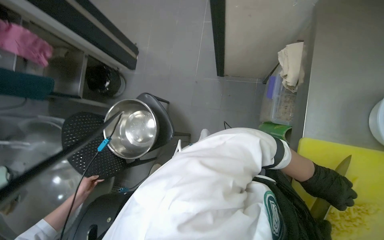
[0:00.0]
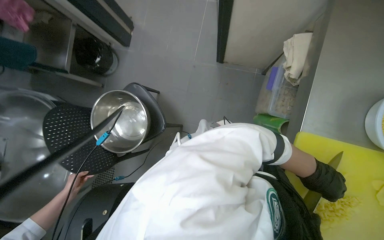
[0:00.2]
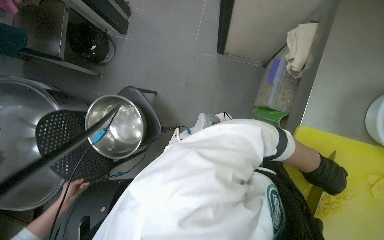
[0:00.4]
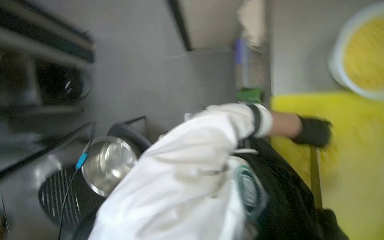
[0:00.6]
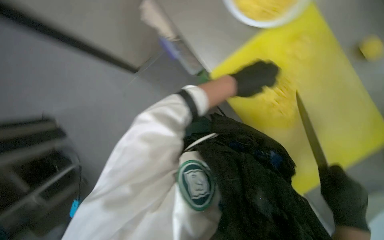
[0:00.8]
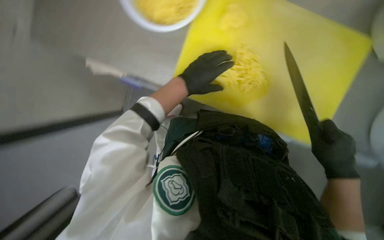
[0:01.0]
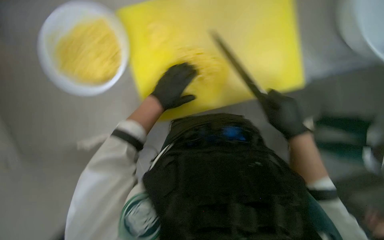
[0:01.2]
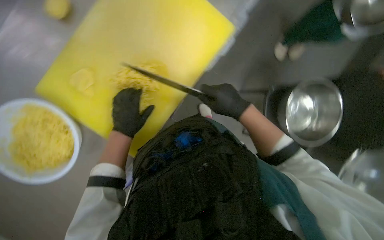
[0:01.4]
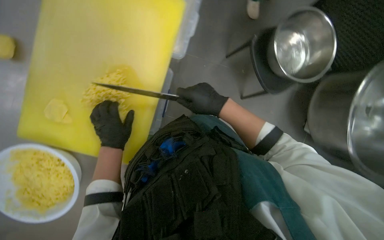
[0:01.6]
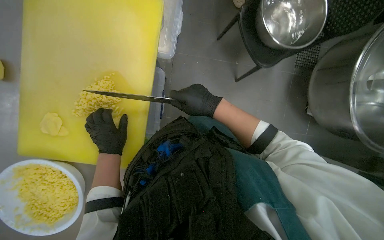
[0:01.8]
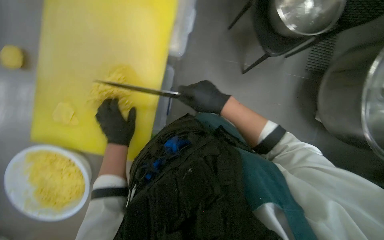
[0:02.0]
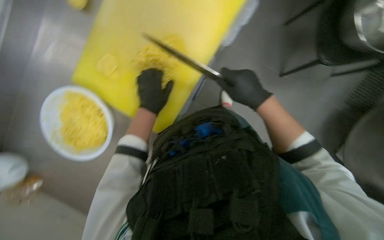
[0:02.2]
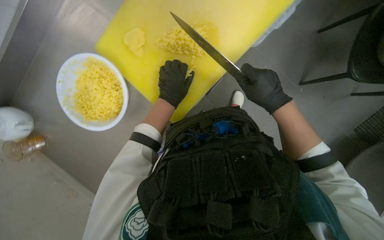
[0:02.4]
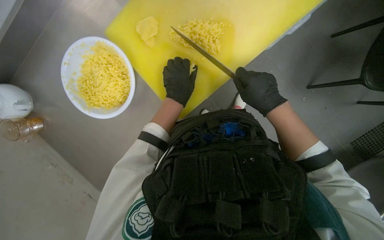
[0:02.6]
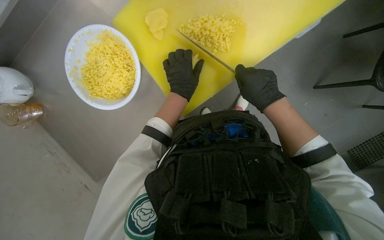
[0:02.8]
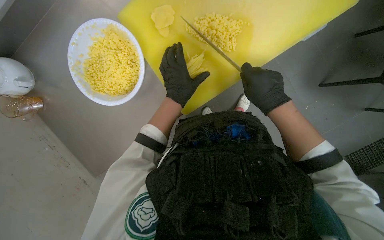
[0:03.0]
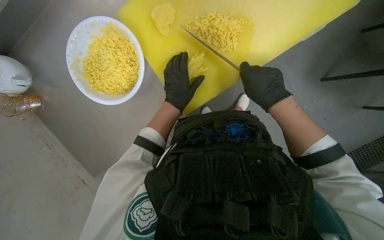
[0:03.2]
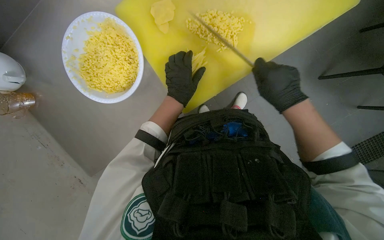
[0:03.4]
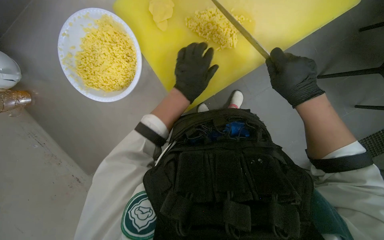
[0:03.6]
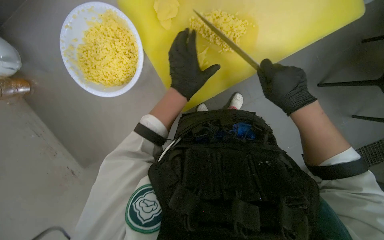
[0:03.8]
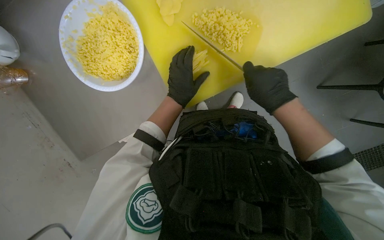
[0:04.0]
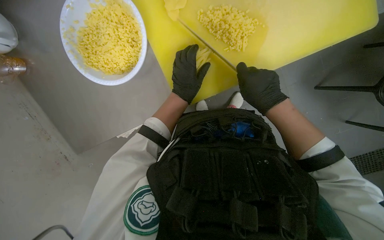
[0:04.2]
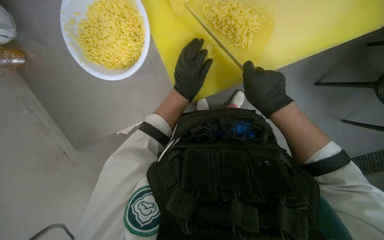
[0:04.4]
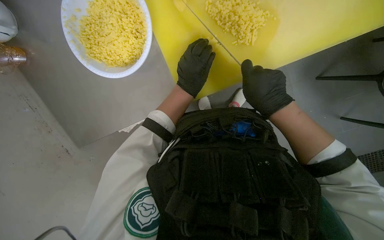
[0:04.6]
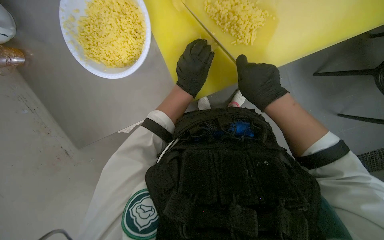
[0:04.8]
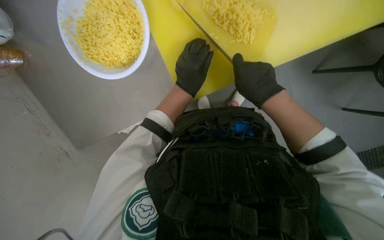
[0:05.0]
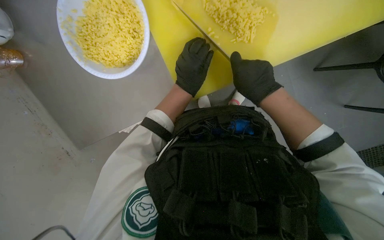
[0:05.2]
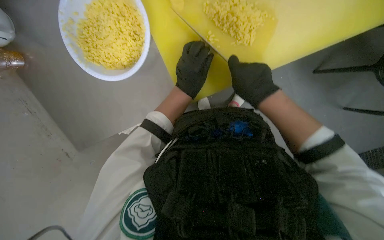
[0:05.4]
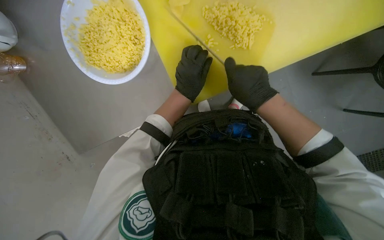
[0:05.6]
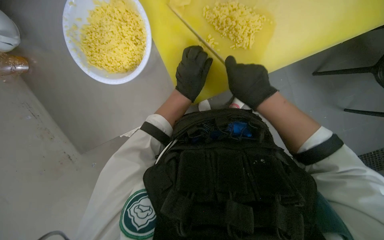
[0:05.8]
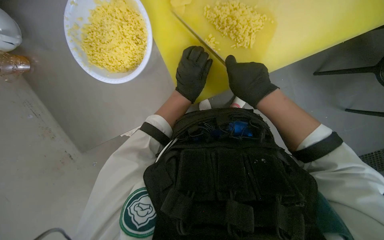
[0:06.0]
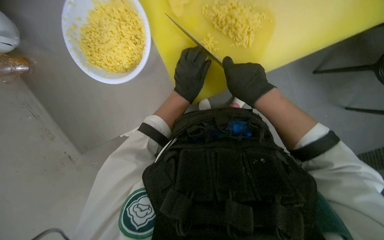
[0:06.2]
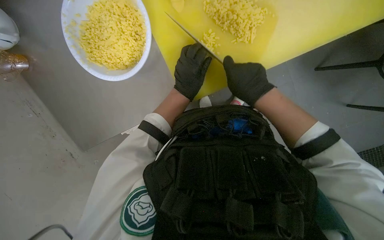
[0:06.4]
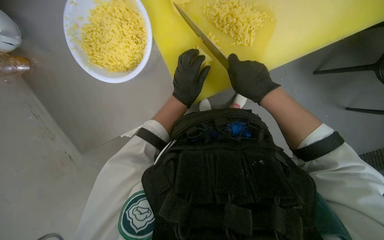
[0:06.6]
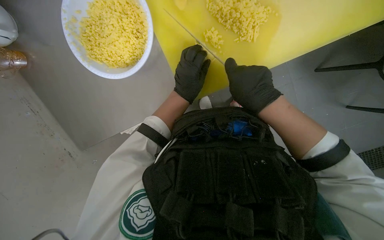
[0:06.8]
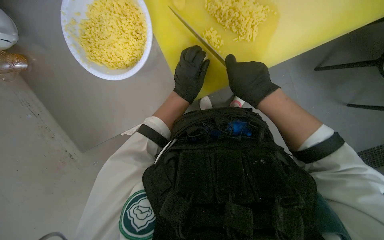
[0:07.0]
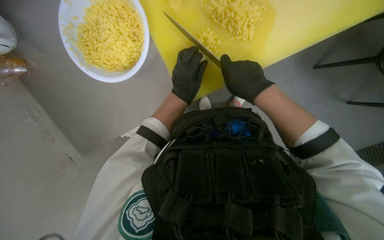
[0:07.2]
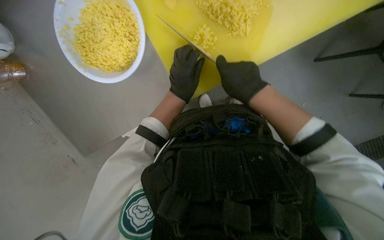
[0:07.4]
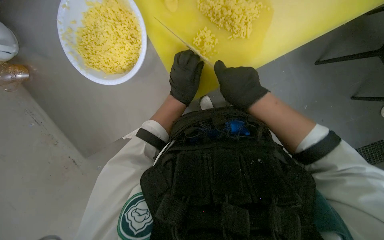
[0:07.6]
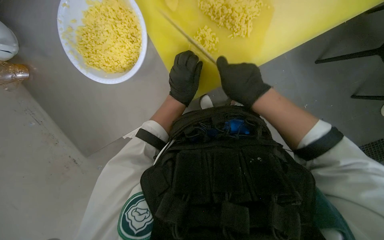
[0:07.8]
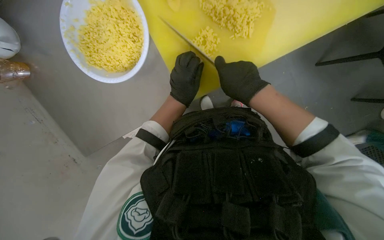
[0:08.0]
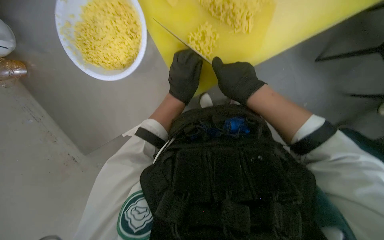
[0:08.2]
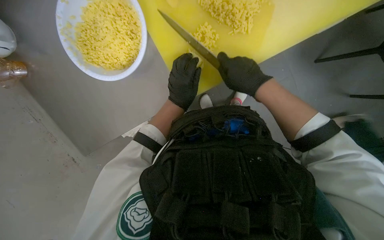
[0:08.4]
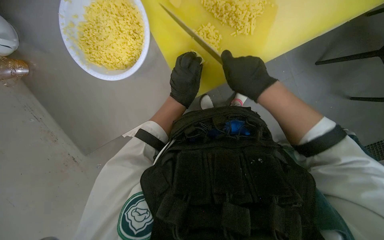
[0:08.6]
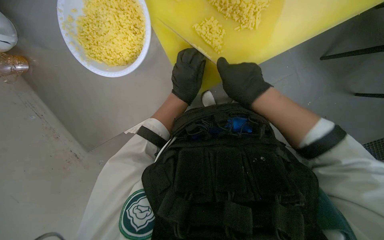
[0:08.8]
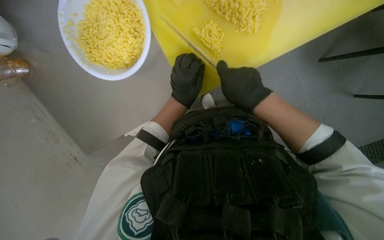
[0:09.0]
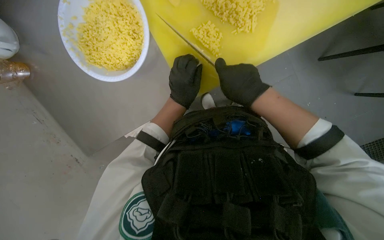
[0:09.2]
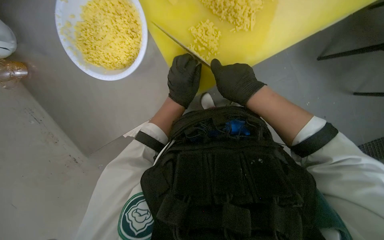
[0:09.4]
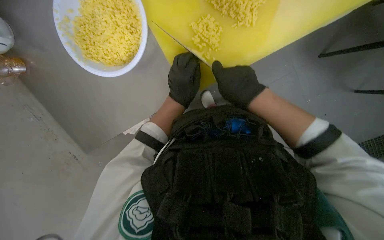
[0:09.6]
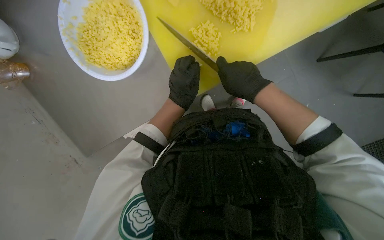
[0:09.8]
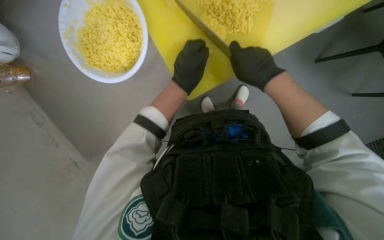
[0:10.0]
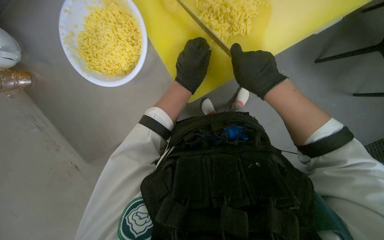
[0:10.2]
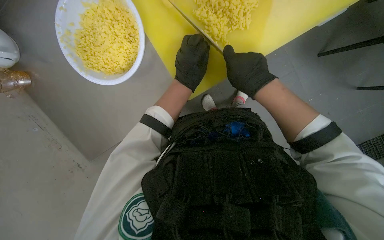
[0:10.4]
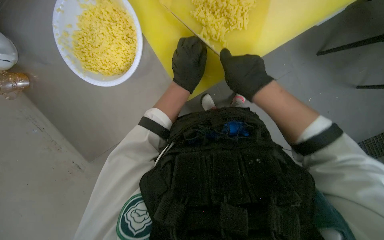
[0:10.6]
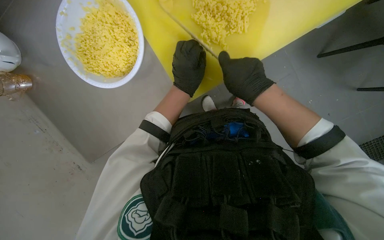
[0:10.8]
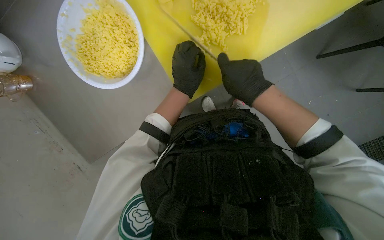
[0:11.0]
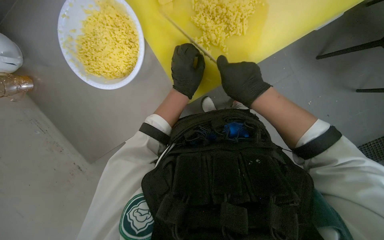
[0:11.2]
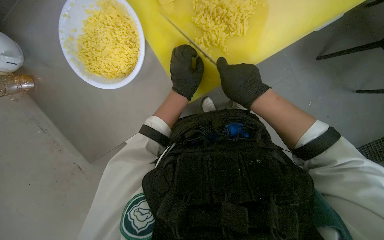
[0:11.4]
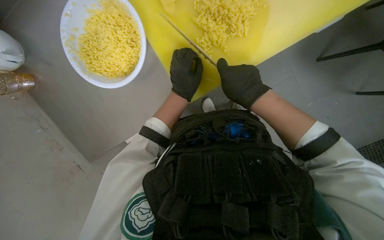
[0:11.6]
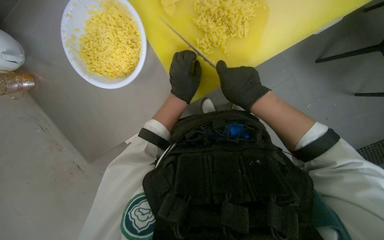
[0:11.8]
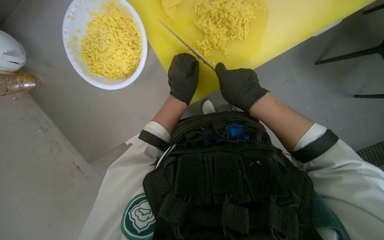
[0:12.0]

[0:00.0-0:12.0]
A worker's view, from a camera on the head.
Job: preparing food.
The whole recording: Slicing and dicing potatoes. The worker slices and dices potatoes on a yellow cutting board, then transfers them to a white bowl.
0:00.0 to 0:01.6: The scene rotates counterclockwise by some 95 degrees.
0:01.6 to 0:03.0: The wearer looks approximately 15 degrees further downward. The scene turns about 40 degrees clockwise in the picture.
0:03.0 to 0:12.0: The hands stay close to where they were, moving slightly.

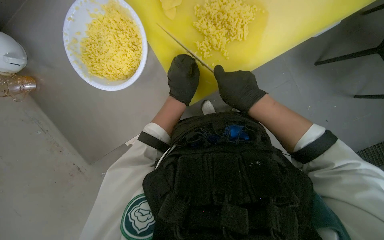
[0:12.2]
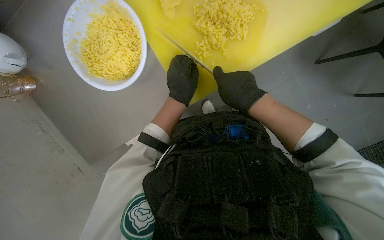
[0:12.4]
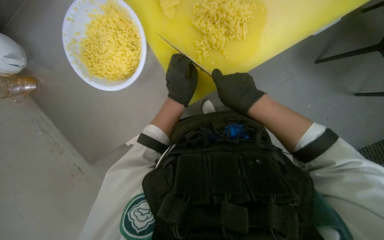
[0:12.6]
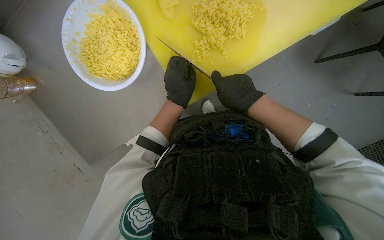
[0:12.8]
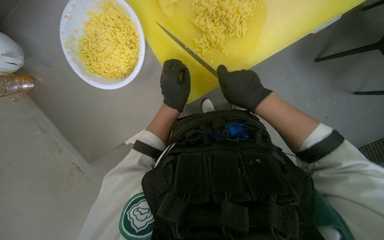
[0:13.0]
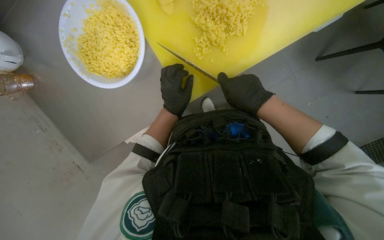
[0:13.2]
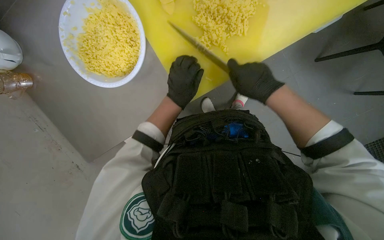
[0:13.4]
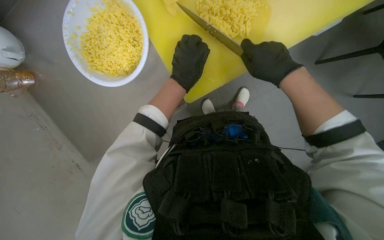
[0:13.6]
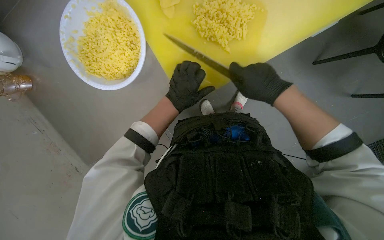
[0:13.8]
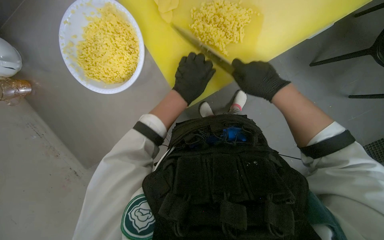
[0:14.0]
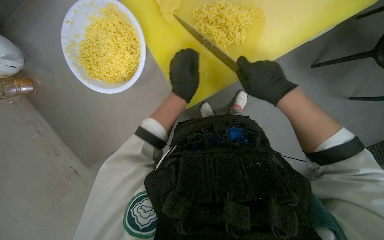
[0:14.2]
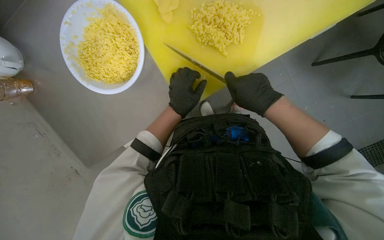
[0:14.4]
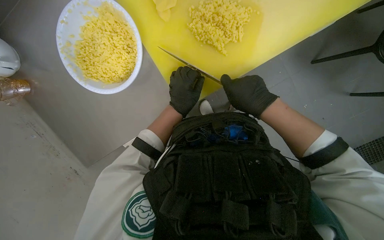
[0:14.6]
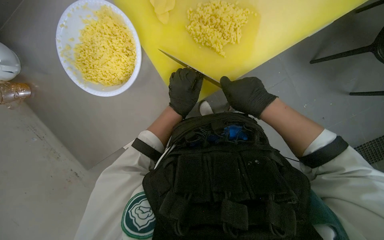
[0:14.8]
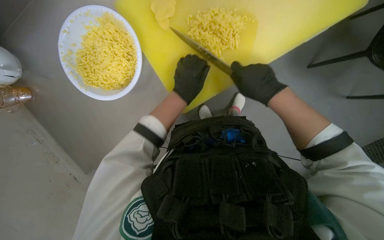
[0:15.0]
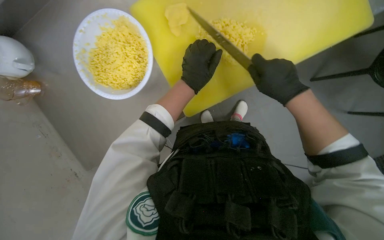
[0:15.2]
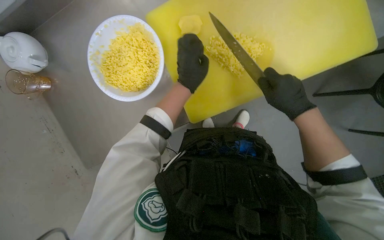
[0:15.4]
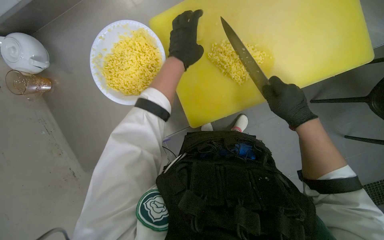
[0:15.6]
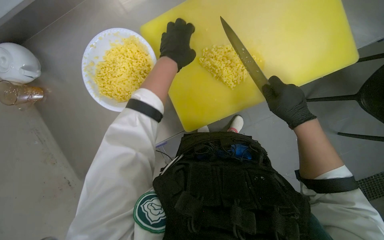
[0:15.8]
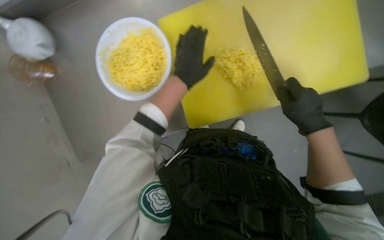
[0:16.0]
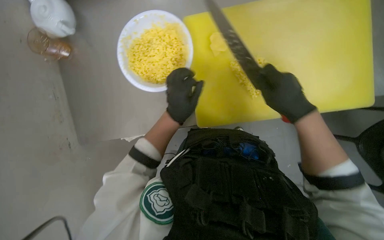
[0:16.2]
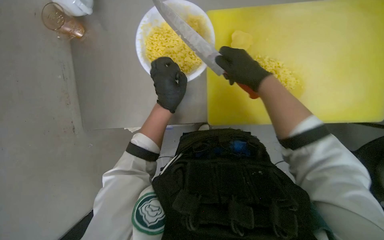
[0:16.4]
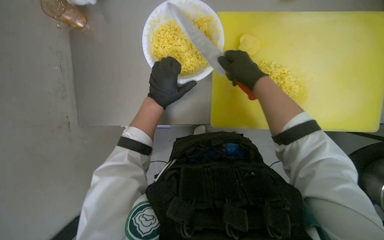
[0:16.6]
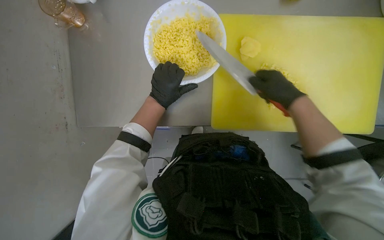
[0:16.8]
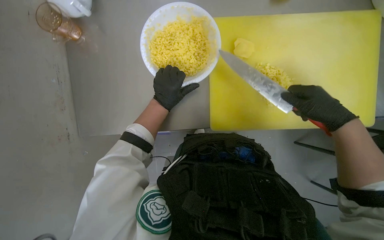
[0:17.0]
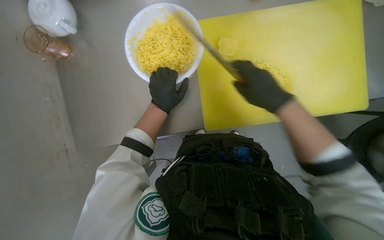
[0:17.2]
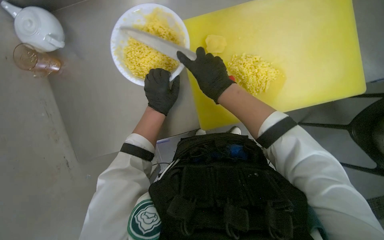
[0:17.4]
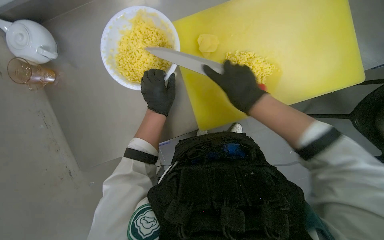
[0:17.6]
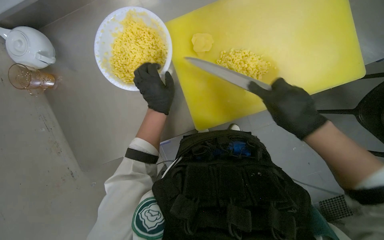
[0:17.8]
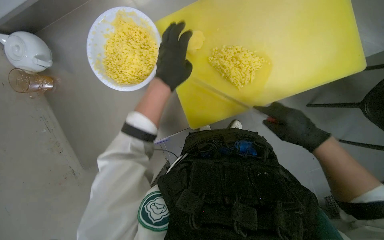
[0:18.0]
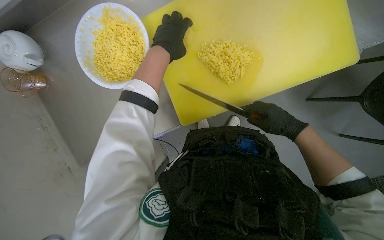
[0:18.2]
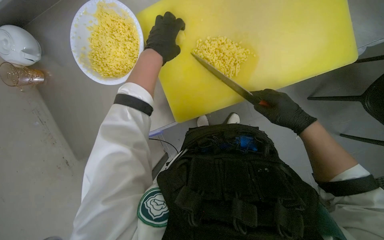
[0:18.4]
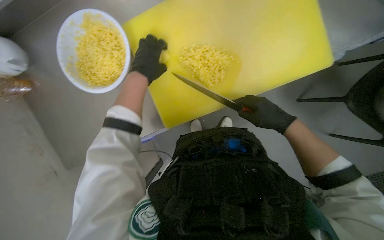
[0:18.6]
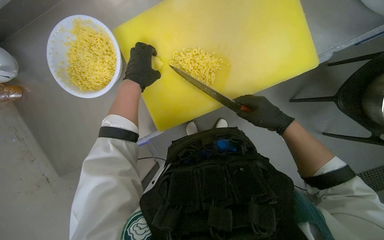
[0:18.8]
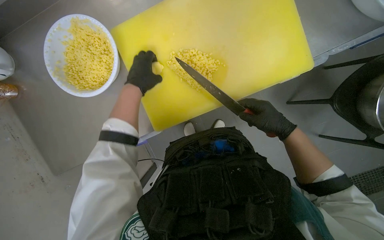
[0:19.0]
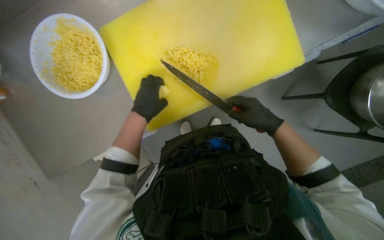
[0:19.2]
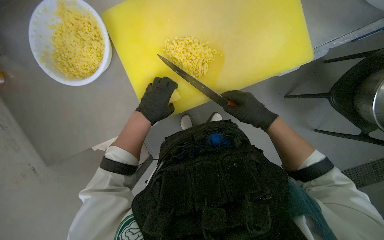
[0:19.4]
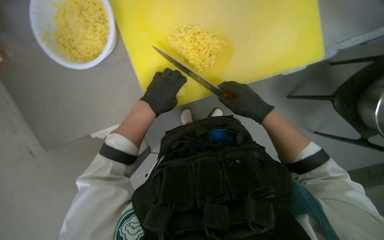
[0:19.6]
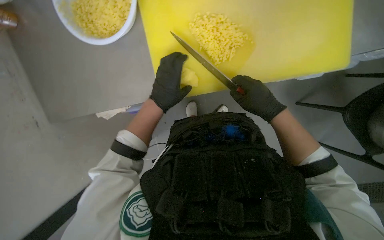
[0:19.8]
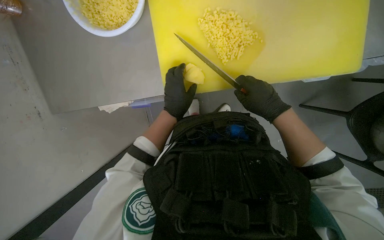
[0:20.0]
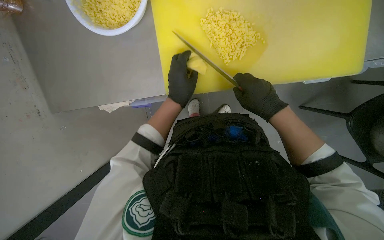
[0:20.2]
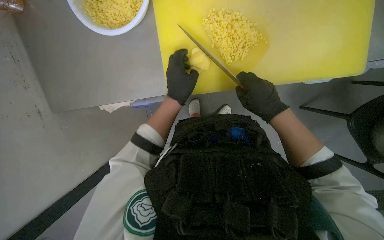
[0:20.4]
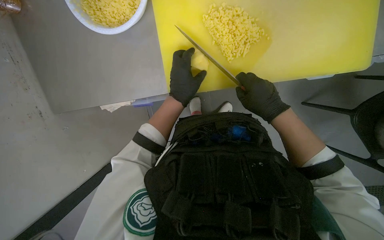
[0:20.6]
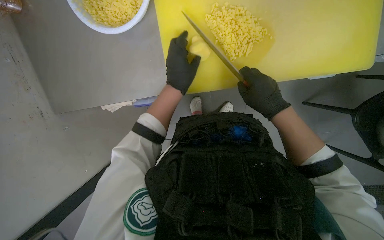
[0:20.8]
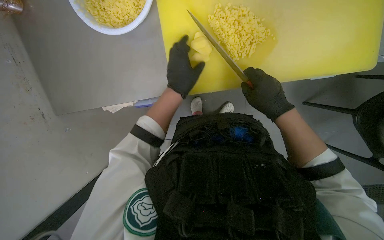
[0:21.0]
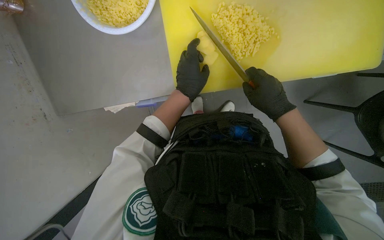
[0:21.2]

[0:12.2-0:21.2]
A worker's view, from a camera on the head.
Job: preparing food.
The whole recording: Slicing and dicing potatoes. The worker slices and dices potatoes on a yellow cutting board, then transfers them to a white bowl.
0:12.2 to 0:13.8: The hands are busy where they are.
0:15.2 to 0:16.6: The scene turns approximately 30 degrees clockwise in the picture.
0:16.6 to 0:18.2: The scene rotates counterclockwise by about 25 degrees. The right hand swings left and right, roughly 25 cm each way, with 2 reversals; the left hand heads up the picture, covering about 15 cm.
0:18.2 to 0:19.8: The left hand travels down the picture by about 20 cm.
0:19.8 to 0:21.2: The hands make small movements and keep their place.
